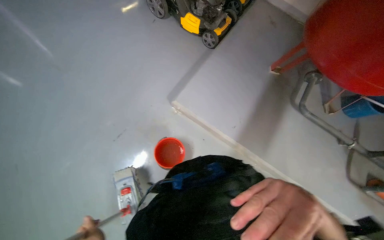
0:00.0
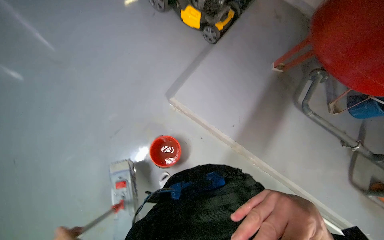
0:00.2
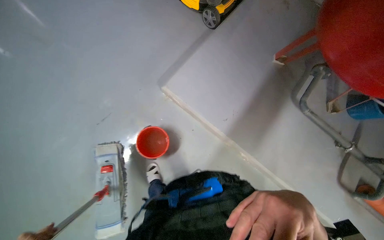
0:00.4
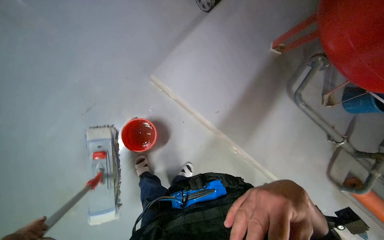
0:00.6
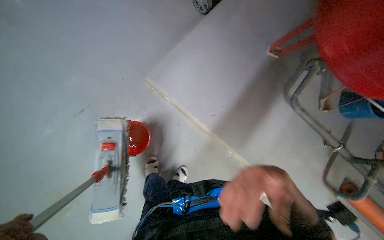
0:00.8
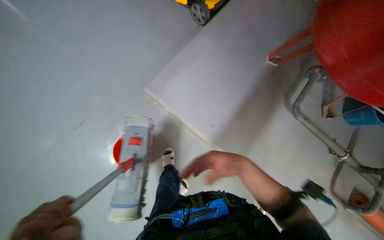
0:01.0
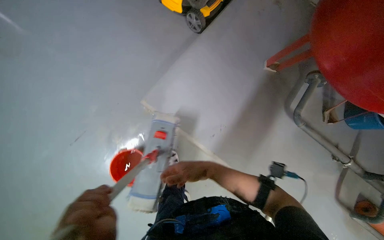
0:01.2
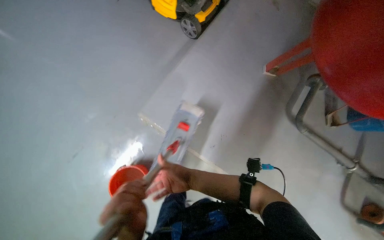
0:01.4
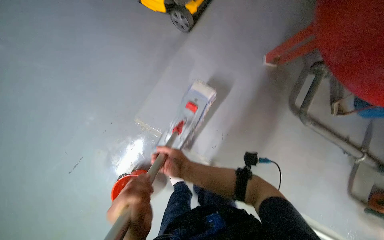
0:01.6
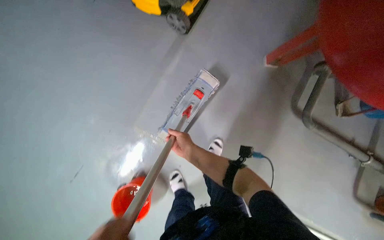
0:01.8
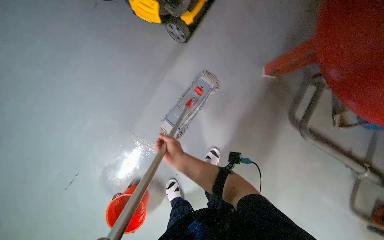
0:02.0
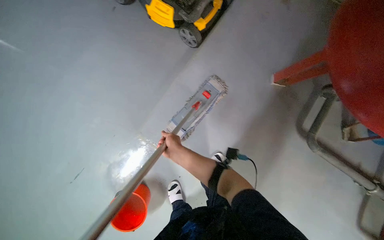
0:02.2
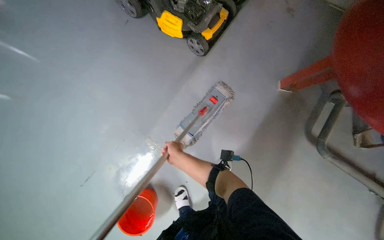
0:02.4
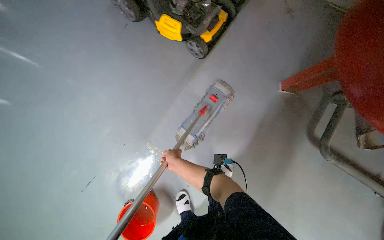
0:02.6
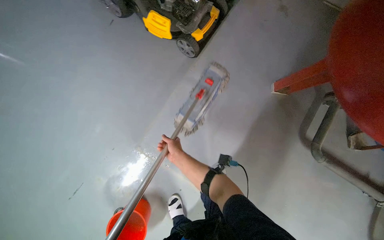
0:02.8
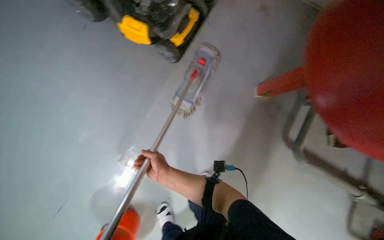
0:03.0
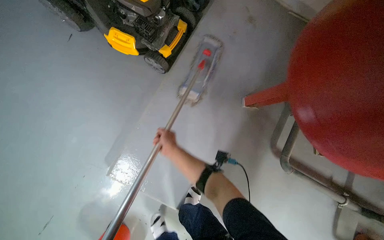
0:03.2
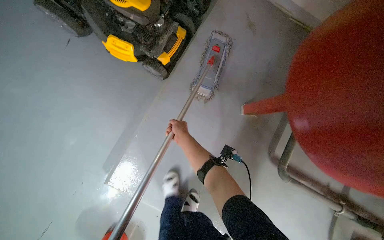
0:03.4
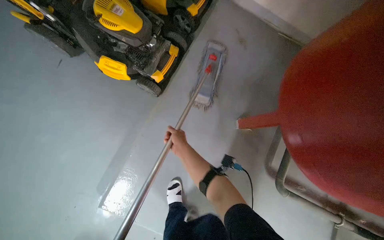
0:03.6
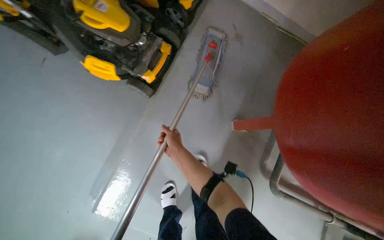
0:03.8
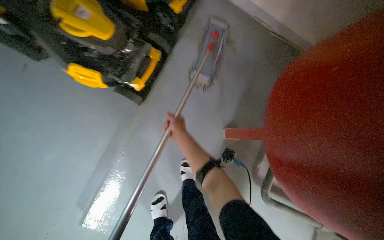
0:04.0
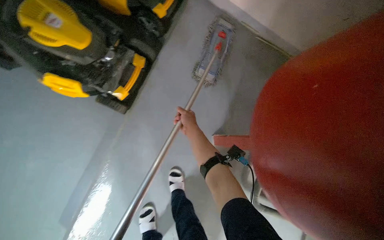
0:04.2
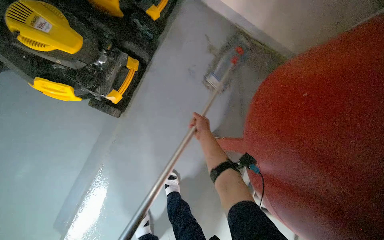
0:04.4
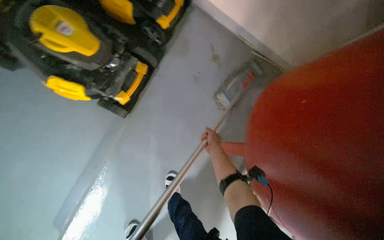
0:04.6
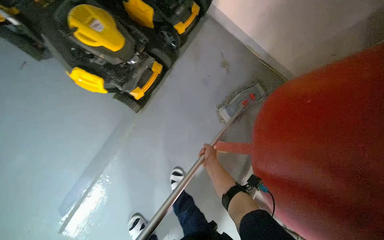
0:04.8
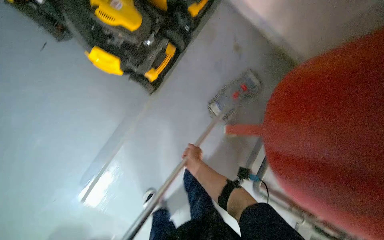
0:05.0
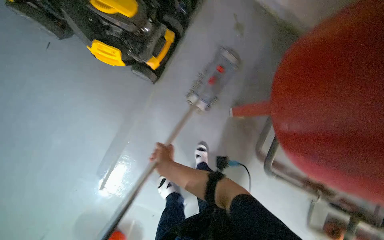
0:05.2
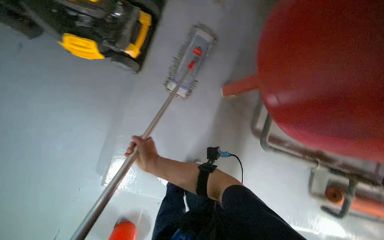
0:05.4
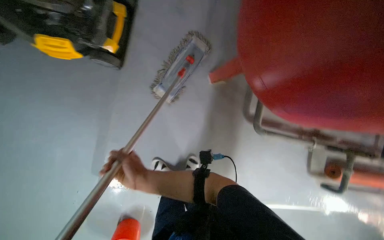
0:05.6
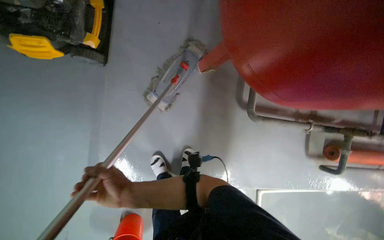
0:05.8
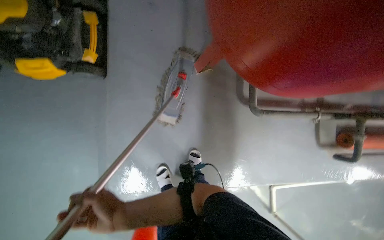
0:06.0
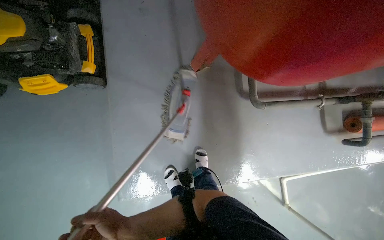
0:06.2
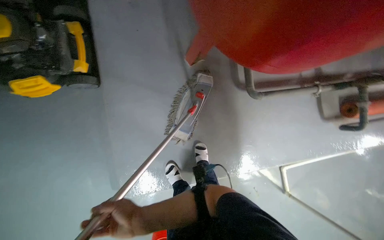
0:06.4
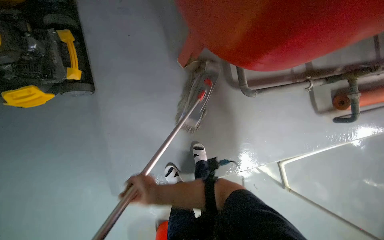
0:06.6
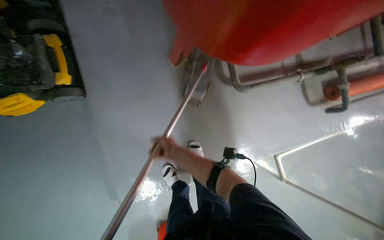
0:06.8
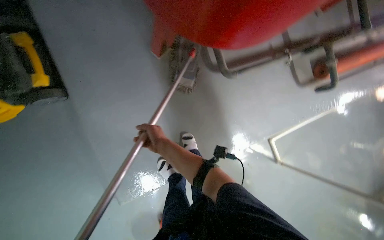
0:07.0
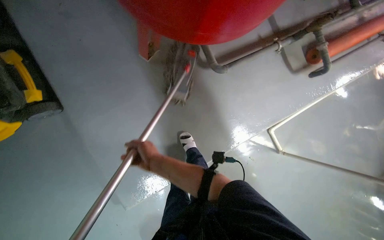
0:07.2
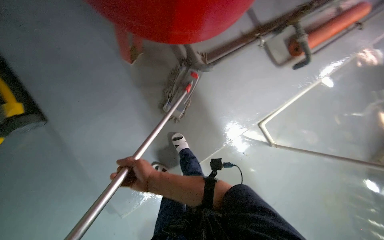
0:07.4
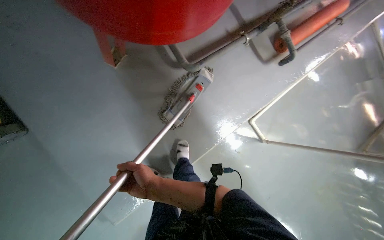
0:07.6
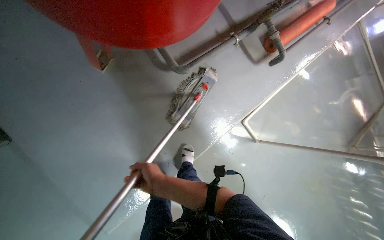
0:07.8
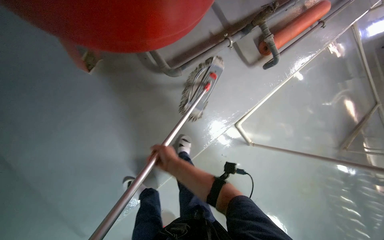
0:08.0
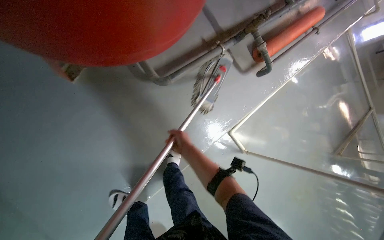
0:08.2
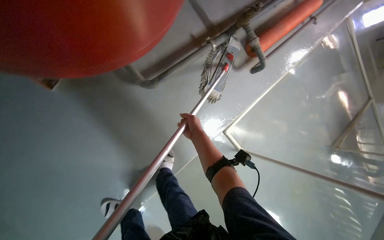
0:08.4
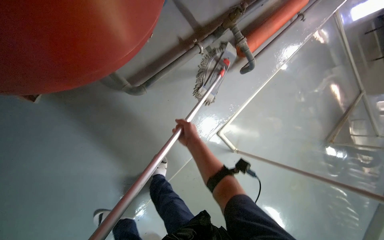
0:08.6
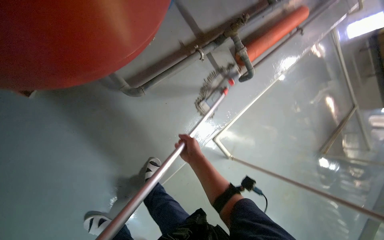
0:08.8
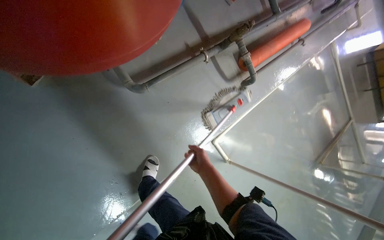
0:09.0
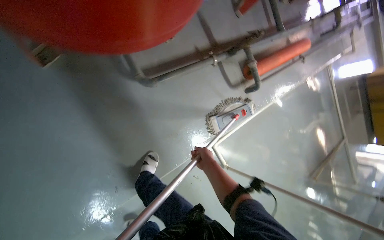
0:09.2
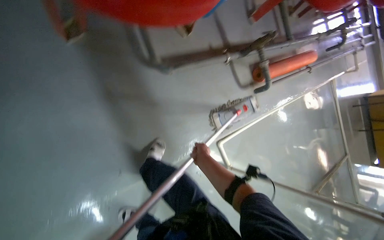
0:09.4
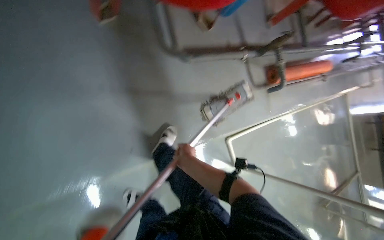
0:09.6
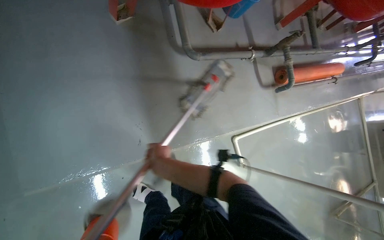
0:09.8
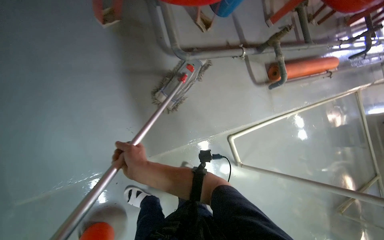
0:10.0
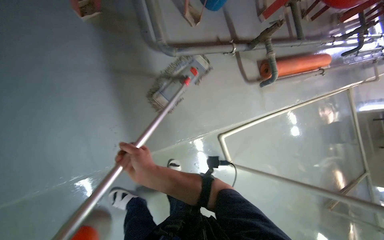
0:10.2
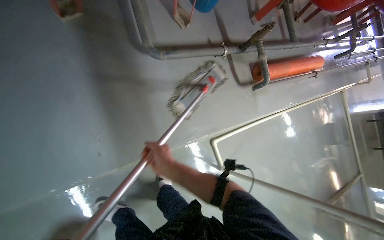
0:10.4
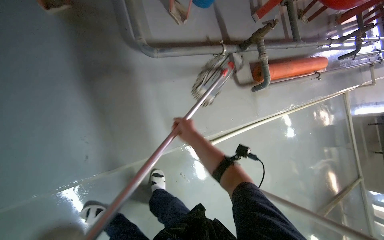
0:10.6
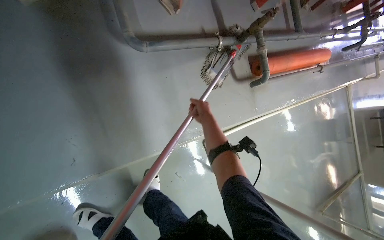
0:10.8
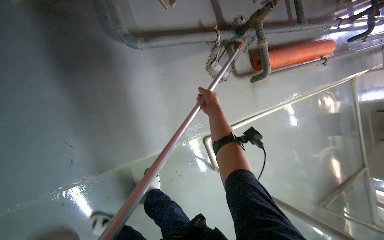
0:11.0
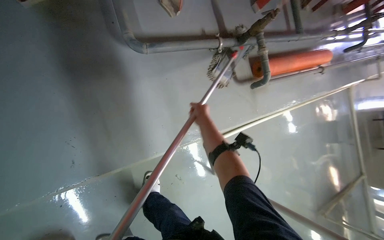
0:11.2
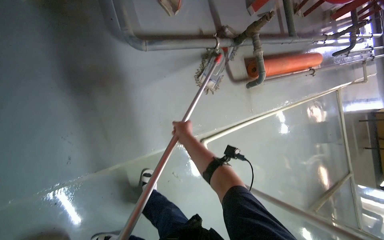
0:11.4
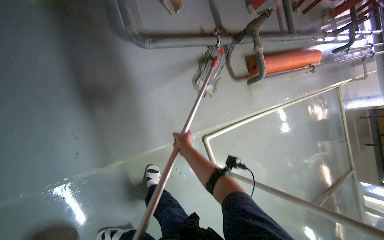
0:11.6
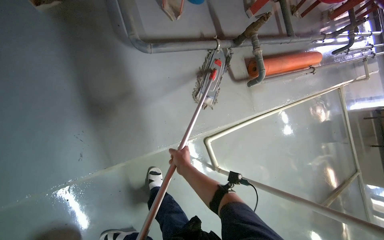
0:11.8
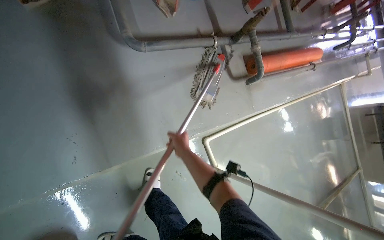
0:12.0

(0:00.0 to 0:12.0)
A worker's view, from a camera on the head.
Job: mopping floor.
The whole recording: Mopping floor. The worker mops the floor, occasionally wringing and adjusting the mop head.
0:00.0 - 0:01.6: The wearer moves some 50 cm.
0:01.6 - 0:03.0: The right hand is displaced farther from the camera by approximately 10 cm.
0:03.0 - 0:04.4: The head travels about 50 cm.
0:04.4 - 0:06.0: The view tips downward by some 15 degrees.
0:06.0 - 0:07.6: The scene rotates counterclockwise by approximately 35 degrees. The right hand goes about 20 cm to the right, and reaches some 15 cm up the picture, then returns.
0:07.6 - 0:09.0: The right hand heads to the right and farther from the camera, covering roughly 50 cm.
0:09.0 - 0:10.4: The view tilts about 15 degrees upward. The right hand shifts about 15 cm to the left.
0:10.4 - 0:12.0: The right hand travels farther from the camera by about 15 cm, and goes up the picture and returns, some 25 cm each way.

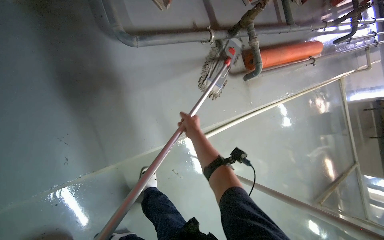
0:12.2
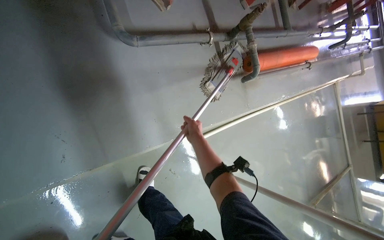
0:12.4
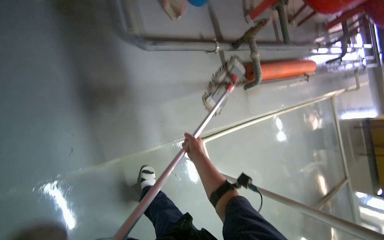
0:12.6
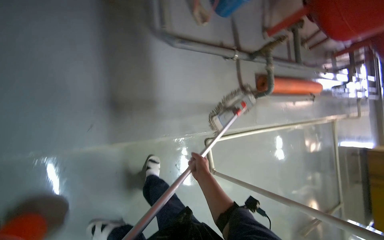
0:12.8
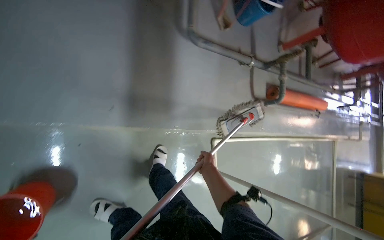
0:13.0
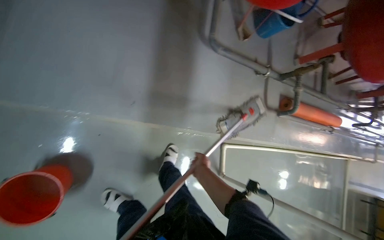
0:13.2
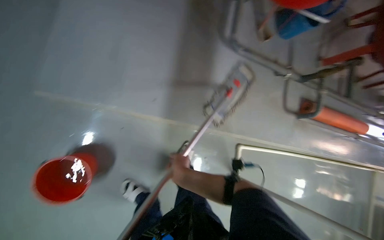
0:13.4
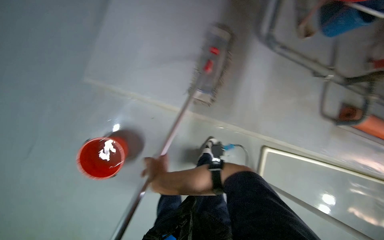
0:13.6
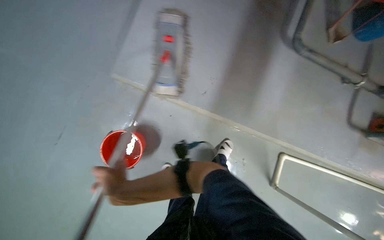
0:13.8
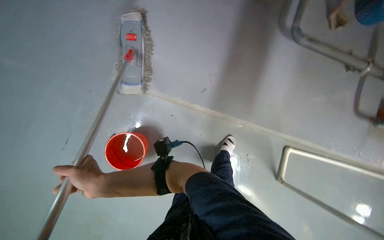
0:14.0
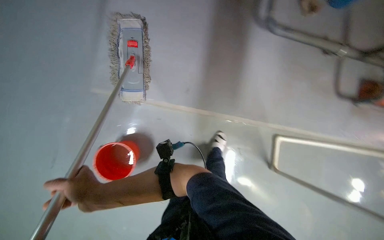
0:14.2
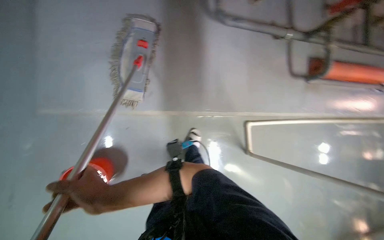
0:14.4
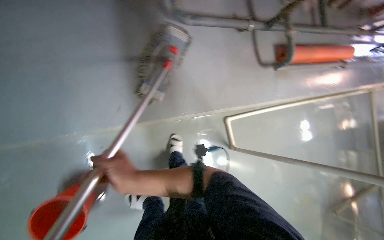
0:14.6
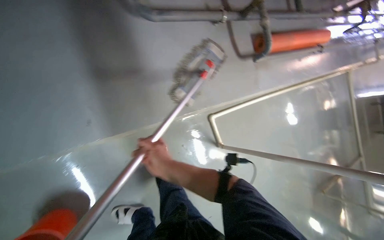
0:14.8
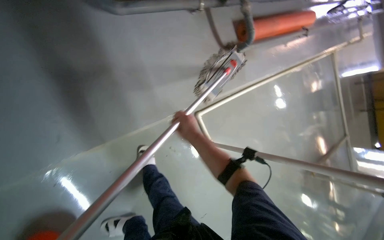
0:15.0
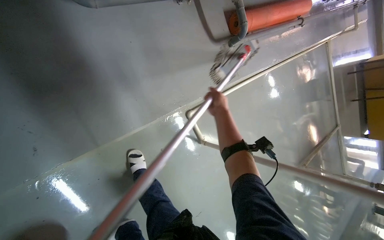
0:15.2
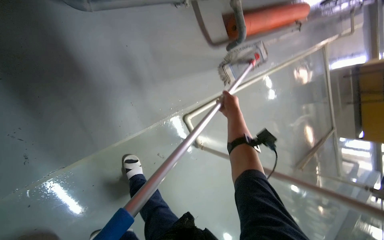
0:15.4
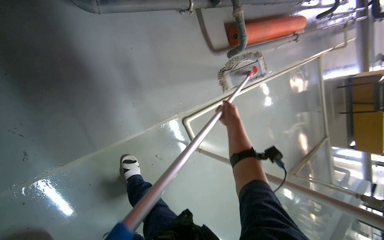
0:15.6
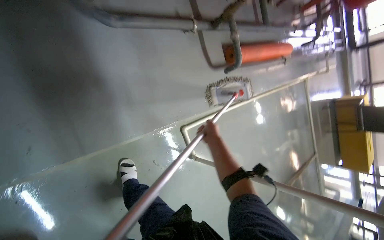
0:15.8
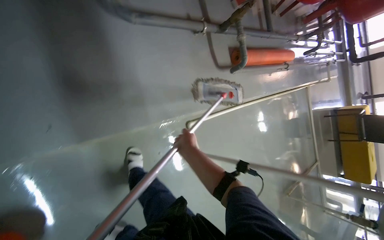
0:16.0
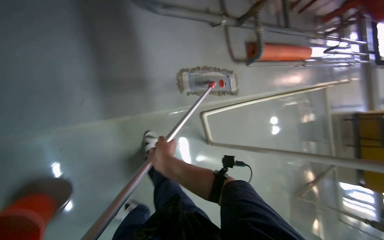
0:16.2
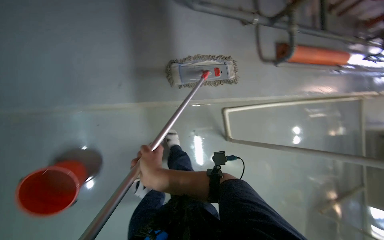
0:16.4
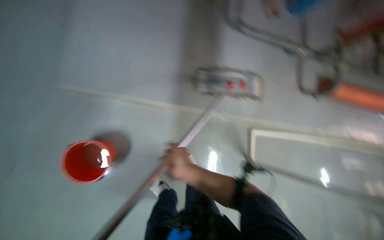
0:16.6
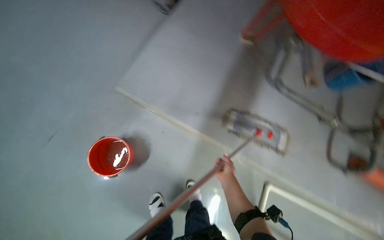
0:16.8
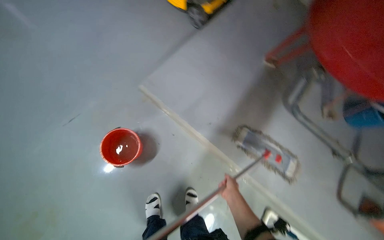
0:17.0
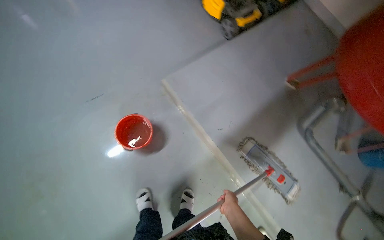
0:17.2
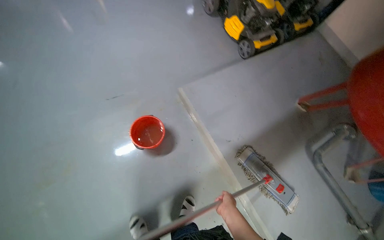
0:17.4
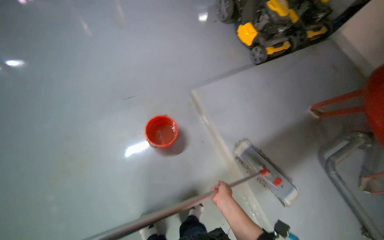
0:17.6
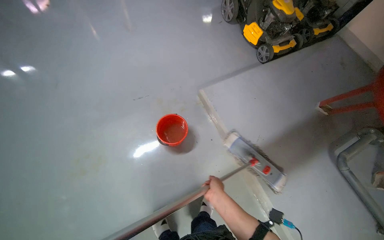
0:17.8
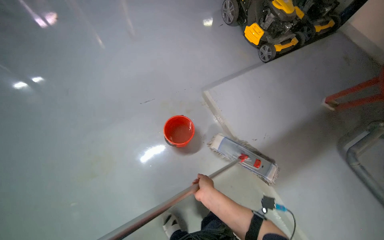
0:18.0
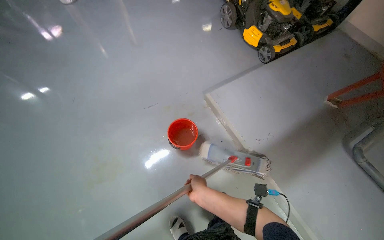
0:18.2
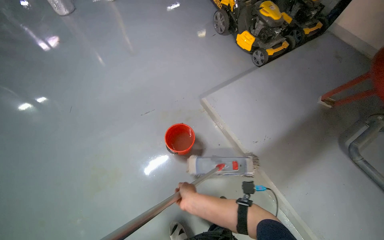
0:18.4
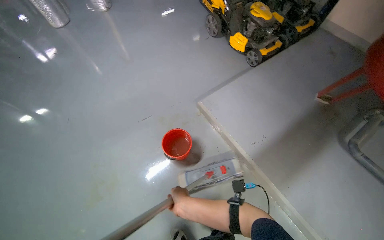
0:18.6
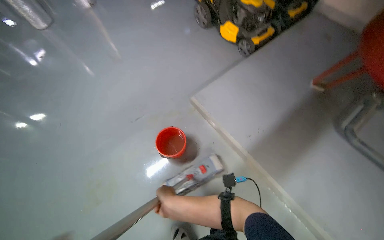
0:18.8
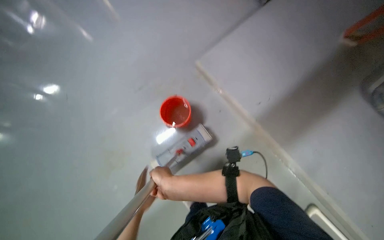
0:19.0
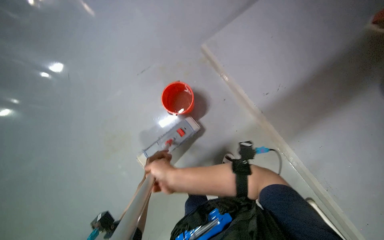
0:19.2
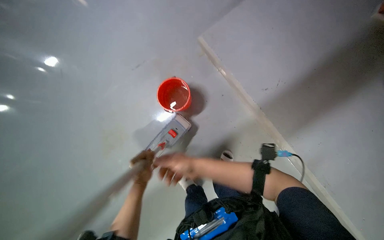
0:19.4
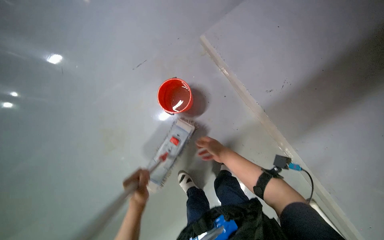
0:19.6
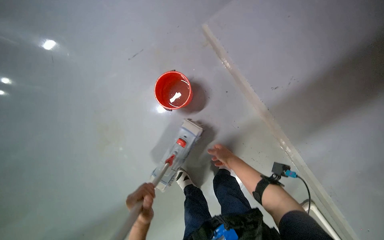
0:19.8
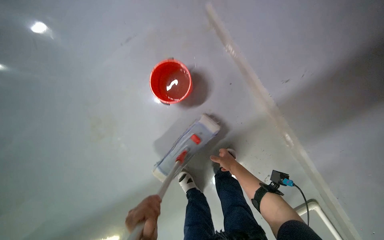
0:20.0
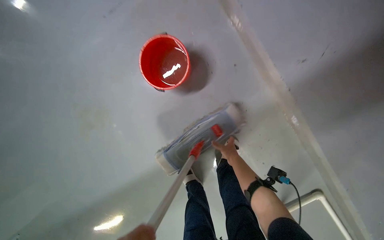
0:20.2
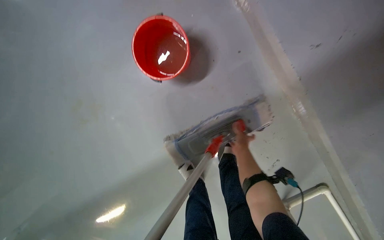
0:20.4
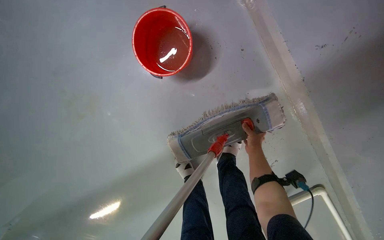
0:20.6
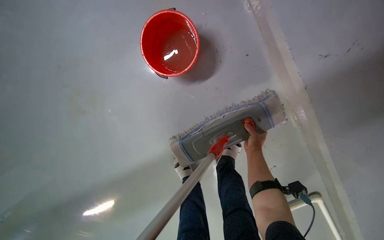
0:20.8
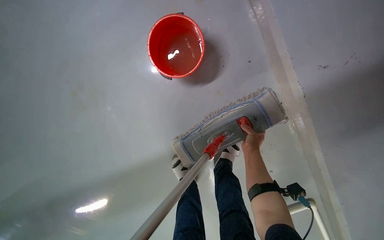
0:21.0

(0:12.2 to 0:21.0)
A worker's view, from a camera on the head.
Job: mopping floor.
The whole recording: Mopping floor. The worker mops the floor, occasionally wringing and adjusting the mop head.
0:12.2 - 0:13.6: The camera is carried approximately 50 cm. The wearer's head swings some 35 degrees to the left.
0:13.6 - 0:15.2: The right hand goes approximately 60 cm to the right, farther from the camera and up the picture.
0:15.2 - 0:16.6: The camera is carried some 40 cm. The view tilts some 15 degrees upward.
0:16.6 - 0:18.0: The wearer looks approximately 40 degrees further to the left. The wearer looks some 20 degrees further upward.
0:18.0 - 0:19.6: The view tilts roughly 20 degrees downward. The right hand travels to the left and back again, approximately 10 cm each way.
0:19.6 - 0:21.0: The wearer looks about 15 degrees further downward. The right hand heads farther from the camera, covering approximately 40 cm.
